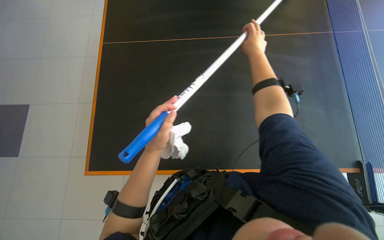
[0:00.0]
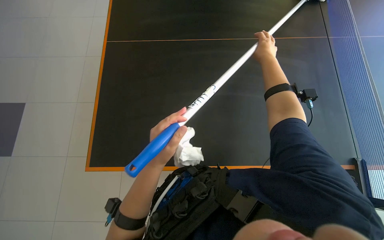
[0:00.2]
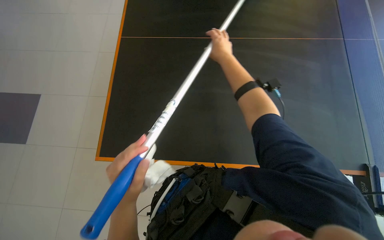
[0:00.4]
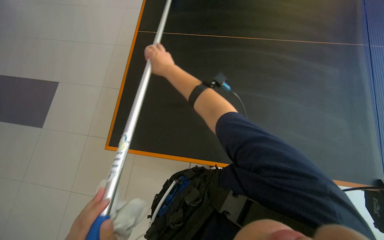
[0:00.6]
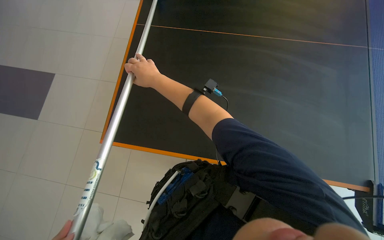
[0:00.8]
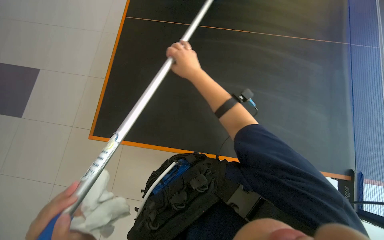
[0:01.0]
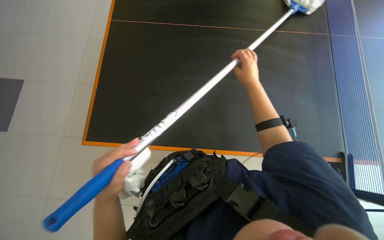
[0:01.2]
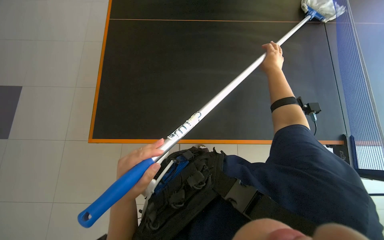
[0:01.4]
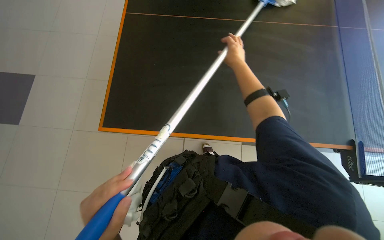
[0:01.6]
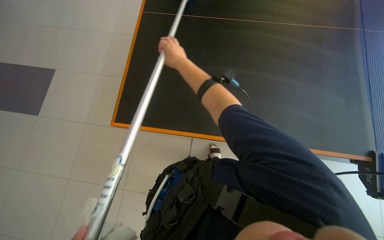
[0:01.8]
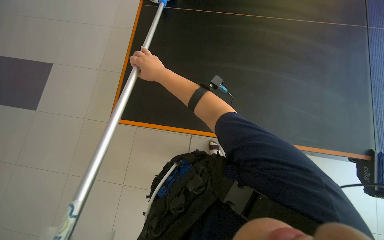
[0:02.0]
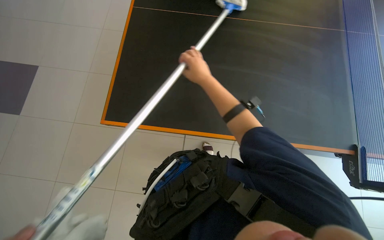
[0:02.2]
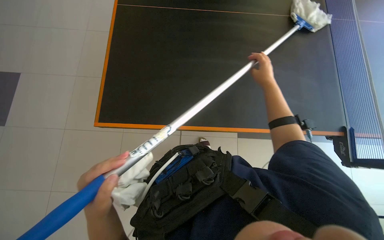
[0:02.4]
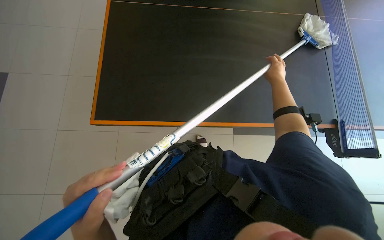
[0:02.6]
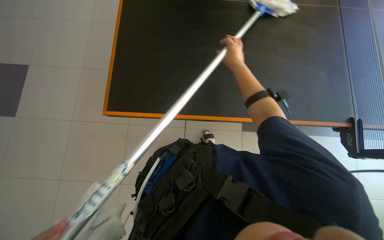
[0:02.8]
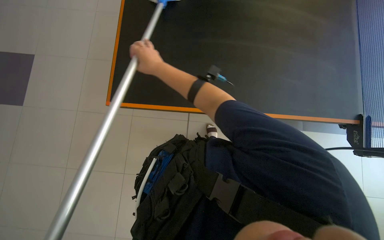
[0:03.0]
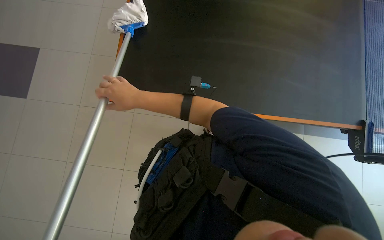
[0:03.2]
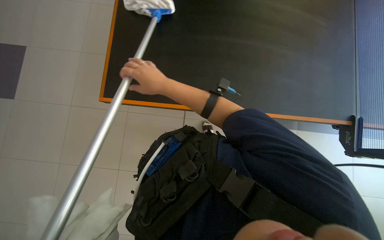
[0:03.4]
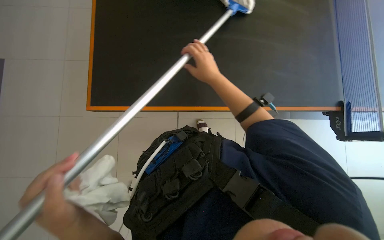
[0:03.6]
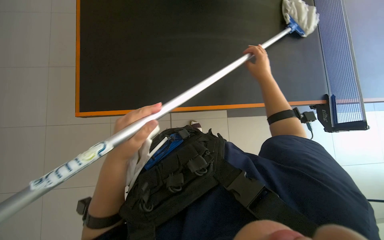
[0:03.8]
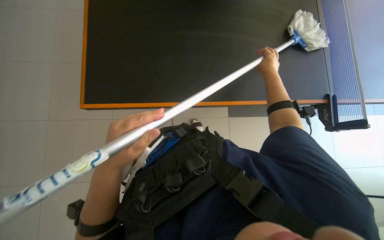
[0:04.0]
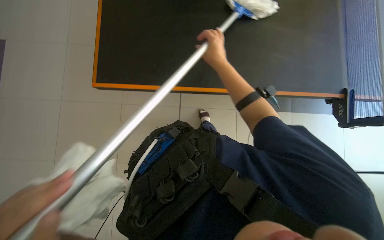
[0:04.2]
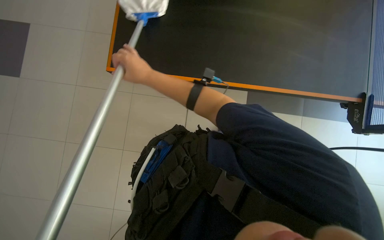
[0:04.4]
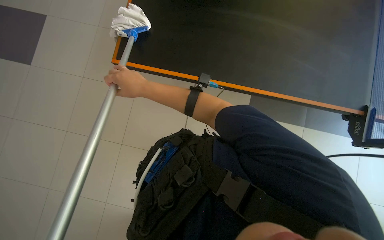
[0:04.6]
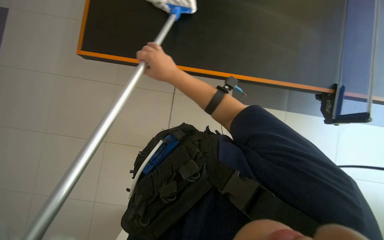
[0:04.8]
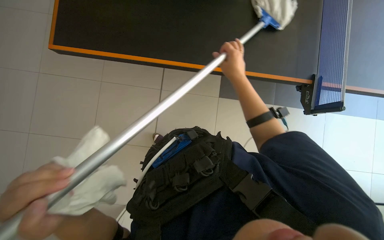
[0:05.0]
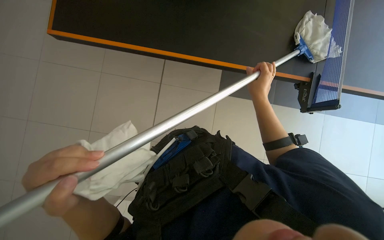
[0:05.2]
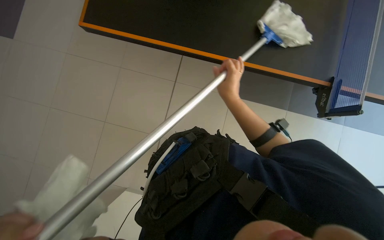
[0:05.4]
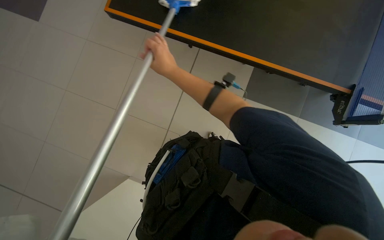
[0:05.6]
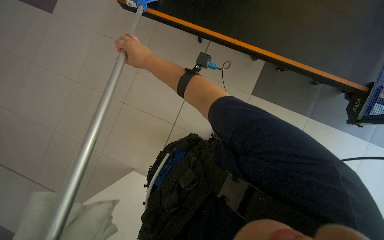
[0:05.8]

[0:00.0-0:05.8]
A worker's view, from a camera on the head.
Job: wiping surfaces.
The whole recording: Cleaning large black table. The worker cleans a large black table using a pole with a white cloth.
0:00.0 to 0:01.4: The head turns to the right by approximately 40 degrees. The view tips downward by roughly 15 degrees.
0:01.4 to 0:02.8: The head rotates approximately 25 degrees to the right. The right hand reaches approximately 20 cm to the left, then returns.
0:04.4 to 0:05.8: The right hand goes to the right and returns, about 20 cm each way.

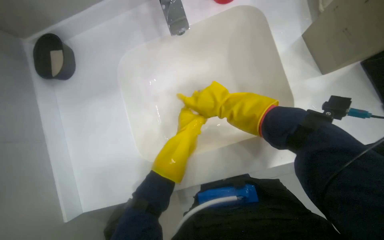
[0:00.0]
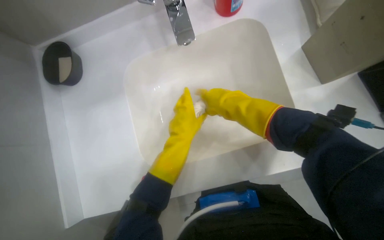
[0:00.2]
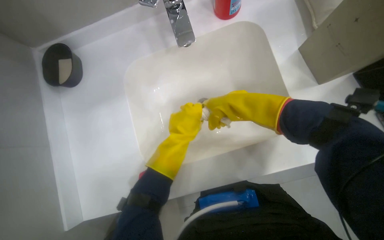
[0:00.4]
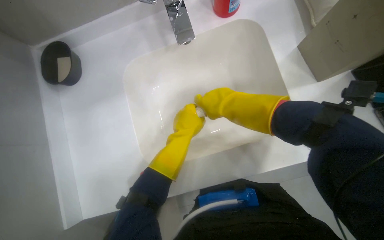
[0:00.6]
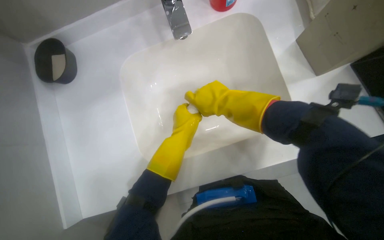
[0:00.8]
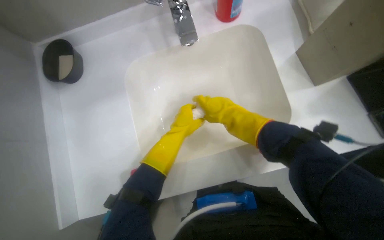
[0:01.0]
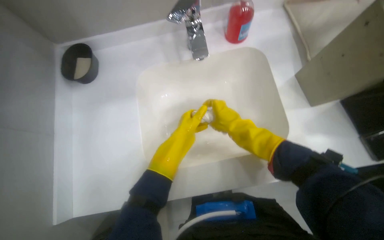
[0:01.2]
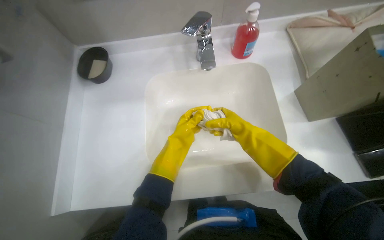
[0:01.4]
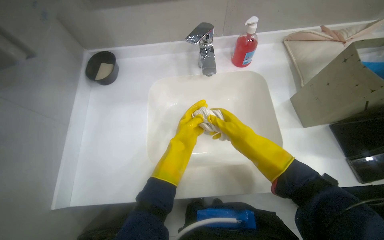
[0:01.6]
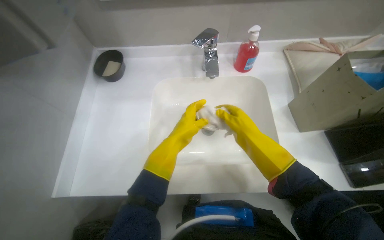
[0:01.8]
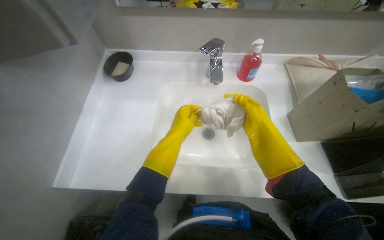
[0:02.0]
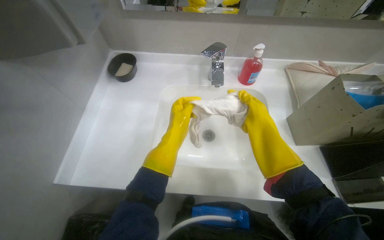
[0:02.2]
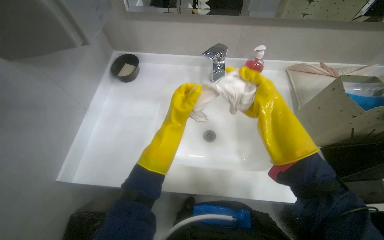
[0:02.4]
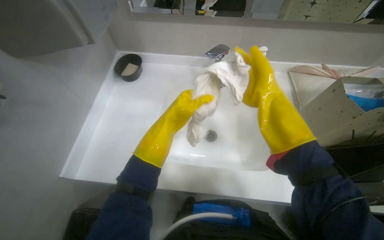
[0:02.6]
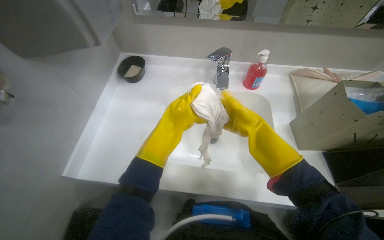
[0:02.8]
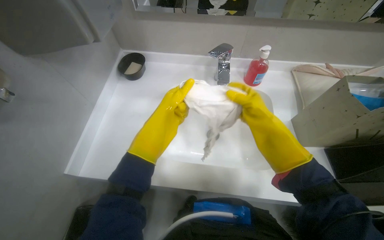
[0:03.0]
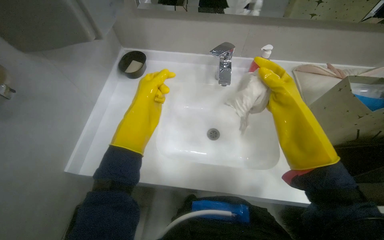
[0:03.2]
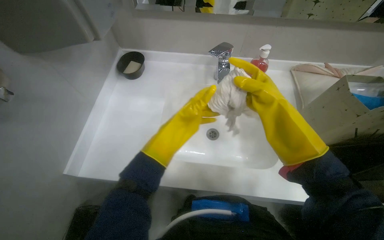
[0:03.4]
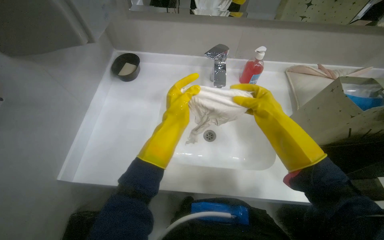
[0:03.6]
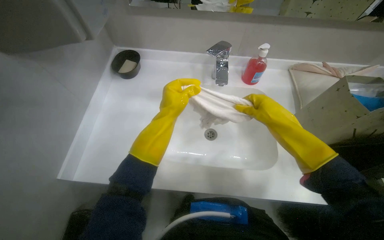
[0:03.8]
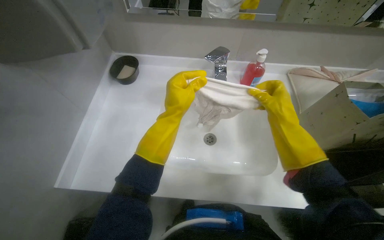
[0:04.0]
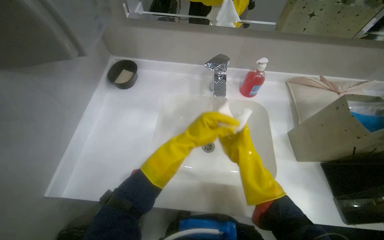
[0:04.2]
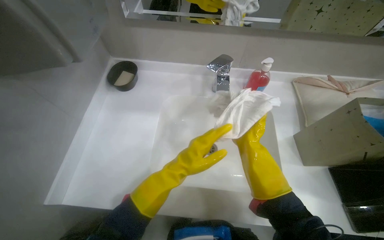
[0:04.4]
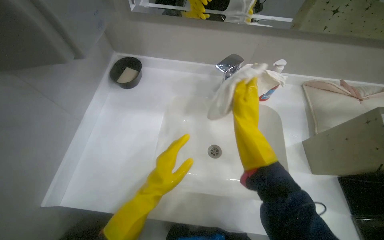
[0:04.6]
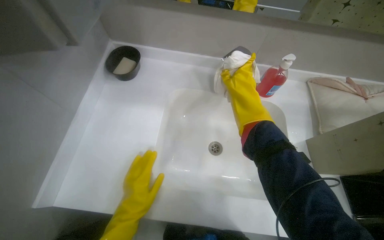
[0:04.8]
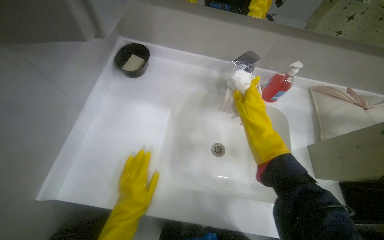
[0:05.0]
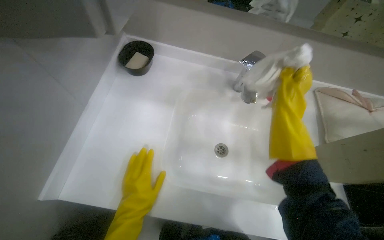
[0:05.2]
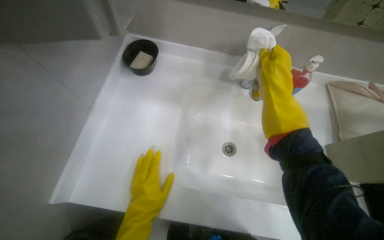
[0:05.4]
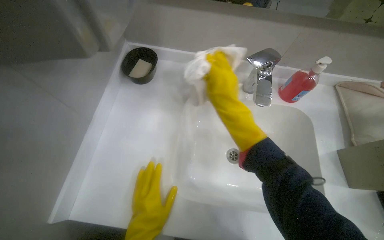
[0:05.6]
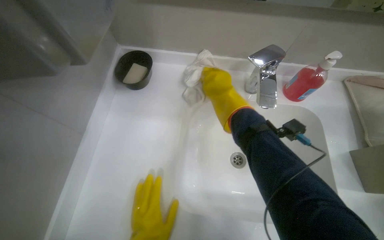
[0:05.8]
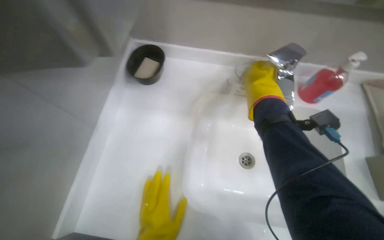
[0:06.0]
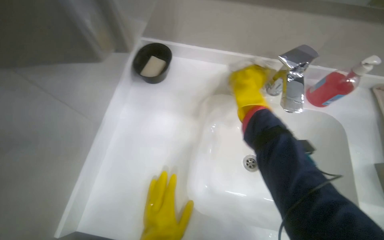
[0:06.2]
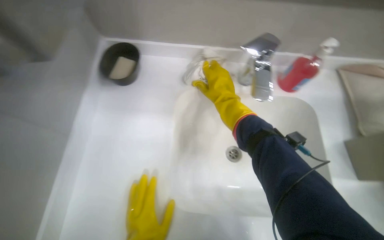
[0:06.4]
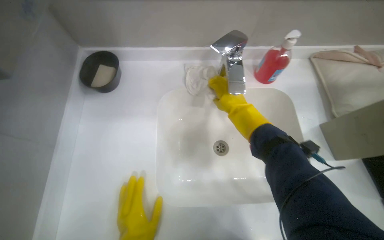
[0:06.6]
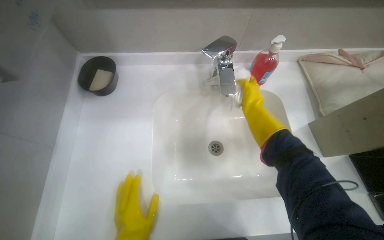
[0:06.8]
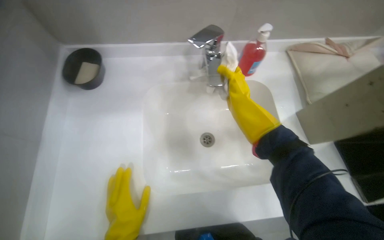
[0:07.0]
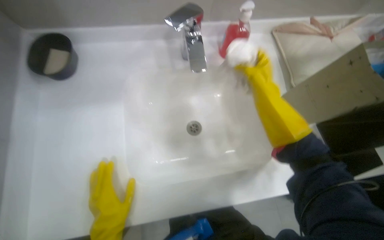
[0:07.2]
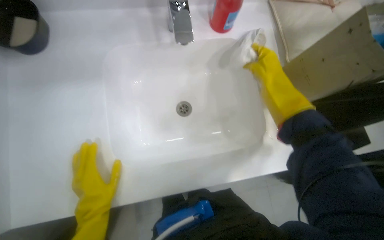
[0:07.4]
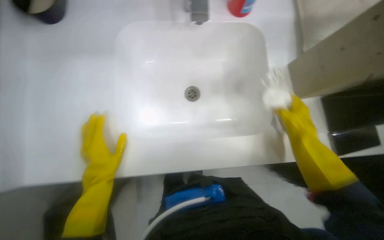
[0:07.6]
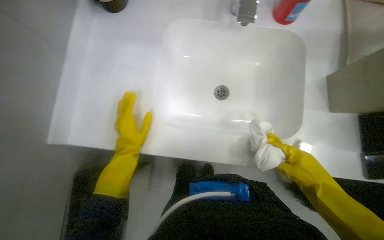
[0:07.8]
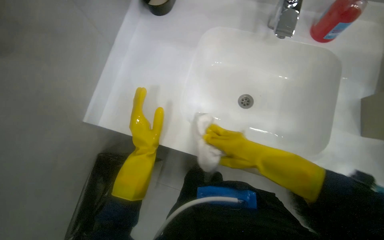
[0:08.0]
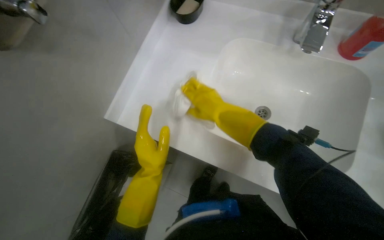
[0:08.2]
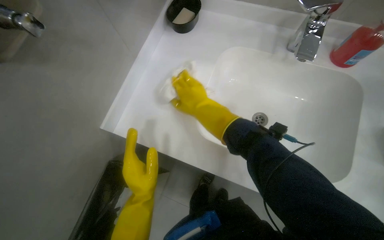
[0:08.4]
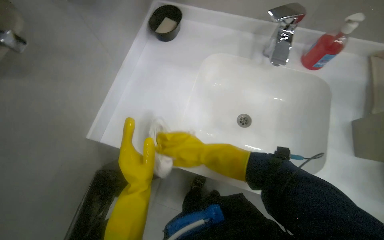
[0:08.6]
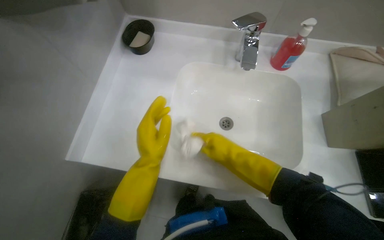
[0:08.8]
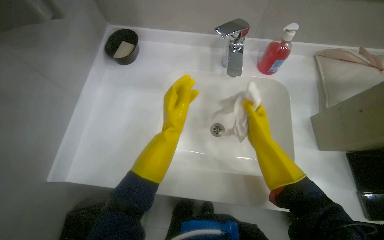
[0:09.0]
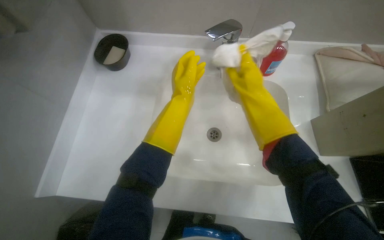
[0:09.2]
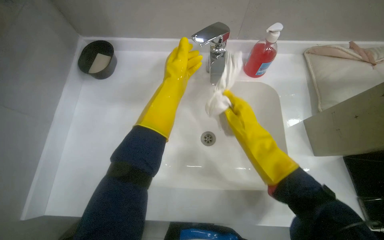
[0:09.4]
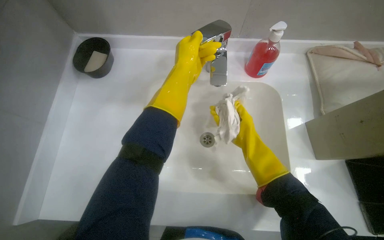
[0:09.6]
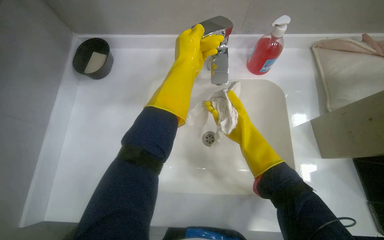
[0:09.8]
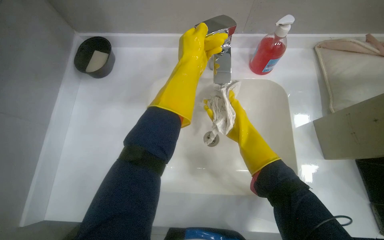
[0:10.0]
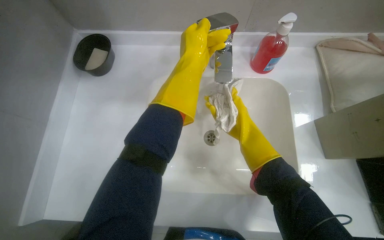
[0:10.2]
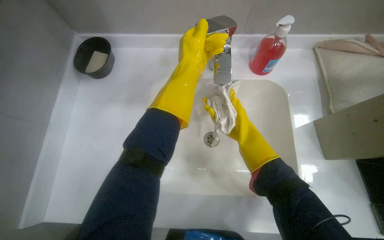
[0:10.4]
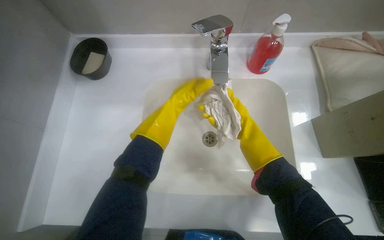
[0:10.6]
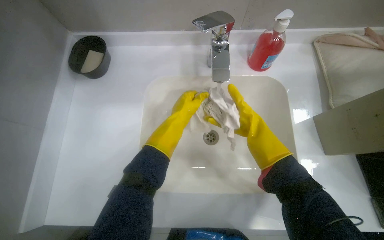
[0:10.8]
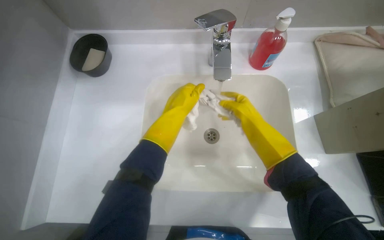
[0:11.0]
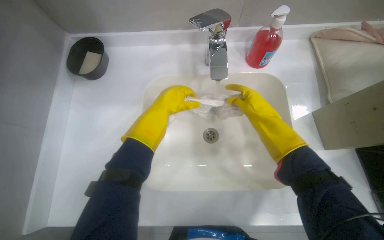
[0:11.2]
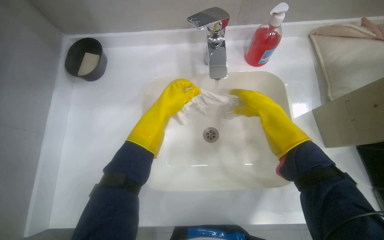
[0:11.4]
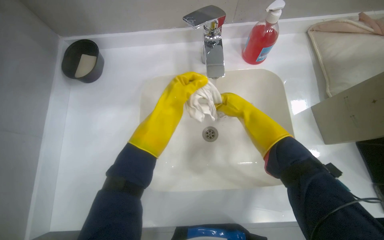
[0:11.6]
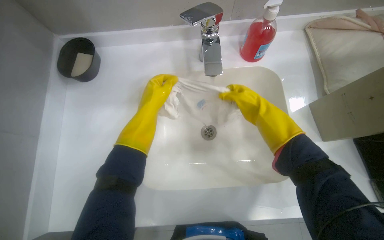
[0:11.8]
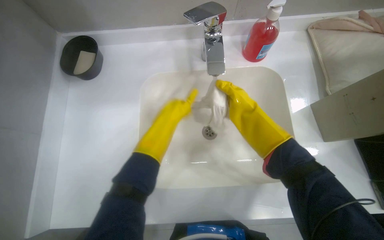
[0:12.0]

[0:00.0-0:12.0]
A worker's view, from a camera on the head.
Job: wiping surfaces.
The whole recording: Wiping sink and faucet. The worker wipes the sink counter, faucet, and basin with a wet cloth.
0:00.0 to 0:01.6: The view tilts roughly 15 degrees upward.
0:01.6 to 0:03.0: The right hand shifts about 10 cm up the picture, while the left hand travels nearer to the camera by about 15 cm.
0:03.0 to 0:04.4: The right hand heads farther from the camera, covering some 20 cm.
0:04.4 to 0:06.0: The right hand heads up the picture and to the left, covering some 35 cm.
0:06.0 to 0:07.6: The head rotates some 15 degrees to the right. The camera pitches downward, by approximately 15 degrees. The right hand goes roughly 50 cm to the right and down the picture.
0:07.6 to 0:09.0: The wearer looks roughly 15 degrees further upward.
0:09.0 to 0:10.4: The left hand shifts about 25 cm up the picture and to the right. Meanwhile the right hand goes roughly 10 cm farther from the camera, and goes up the picture and returns, roughly 15 cm each way.
0:10.4 to 0:12.0: The left hand travels down the picture by approximately 15 cm.

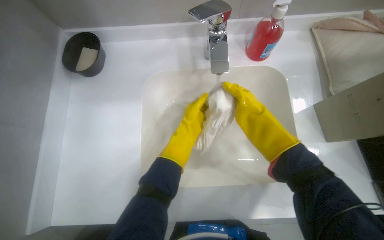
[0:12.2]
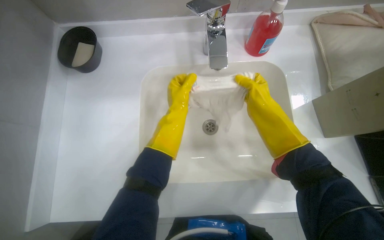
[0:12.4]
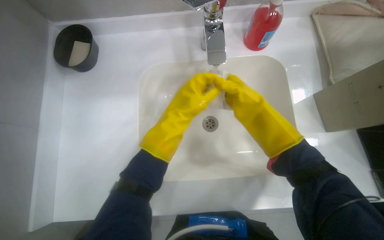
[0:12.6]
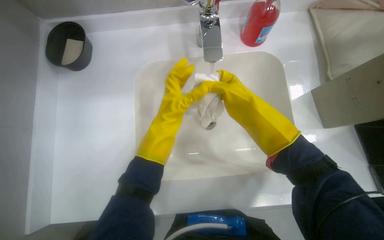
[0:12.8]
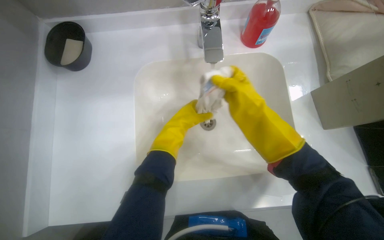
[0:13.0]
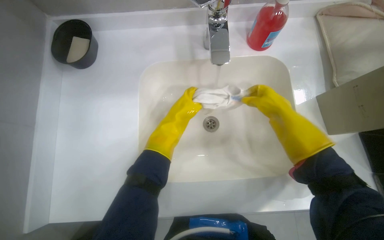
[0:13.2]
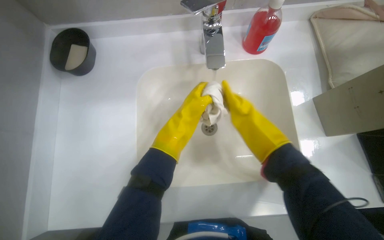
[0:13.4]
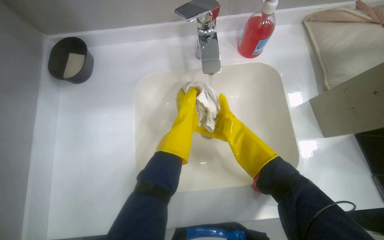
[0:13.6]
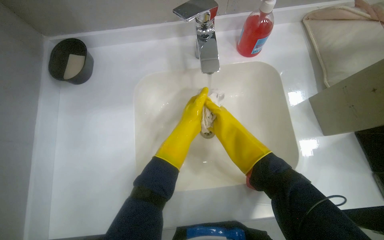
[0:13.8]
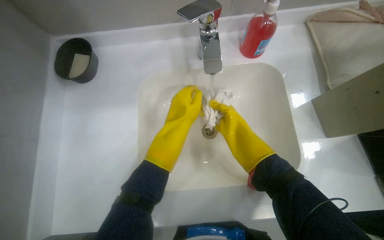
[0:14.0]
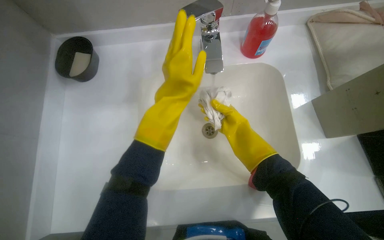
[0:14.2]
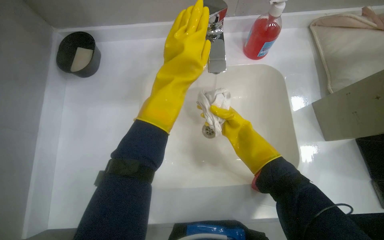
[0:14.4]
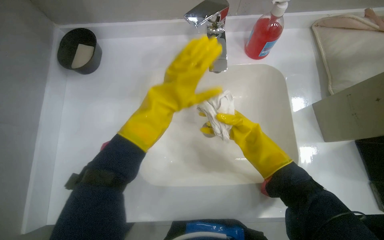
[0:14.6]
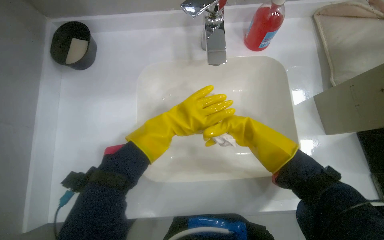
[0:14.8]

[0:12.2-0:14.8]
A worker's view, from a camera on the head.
Job: wiping surfaces.
The whole recording: Wiping sink and faucet. The worker wipes the sink counter, faucet, and basin with a wet cloth.
0:12.2 to 0:13.4: The left hand swings nearer and farther, about 10 cm each way, with 2 reversals.
